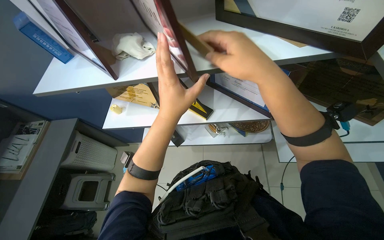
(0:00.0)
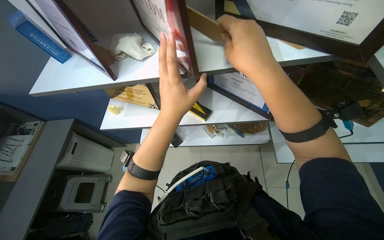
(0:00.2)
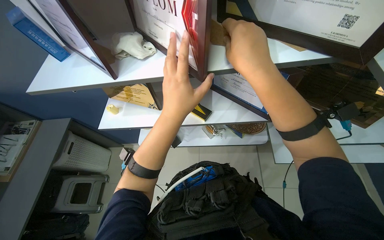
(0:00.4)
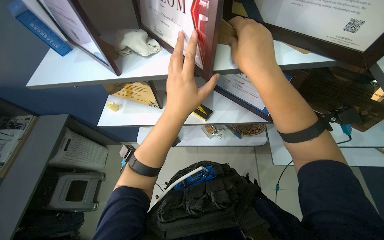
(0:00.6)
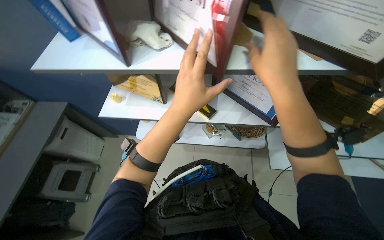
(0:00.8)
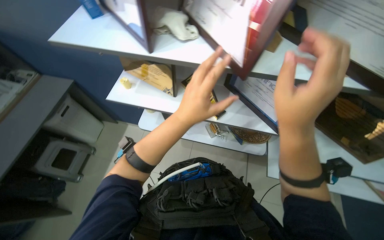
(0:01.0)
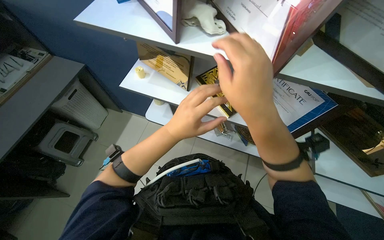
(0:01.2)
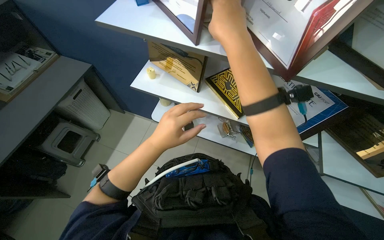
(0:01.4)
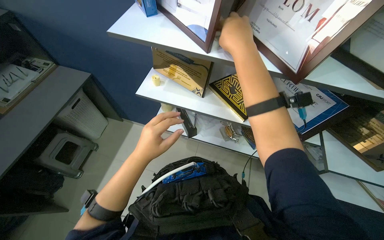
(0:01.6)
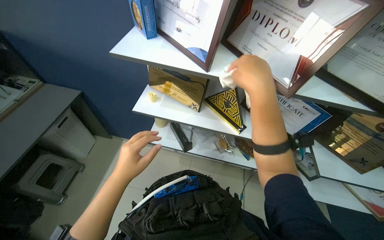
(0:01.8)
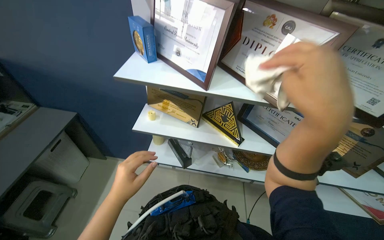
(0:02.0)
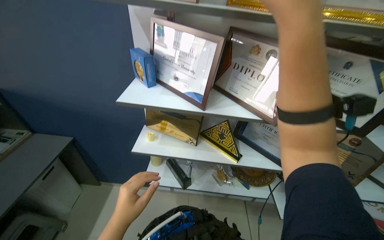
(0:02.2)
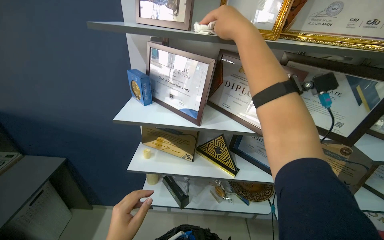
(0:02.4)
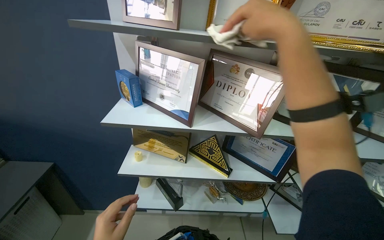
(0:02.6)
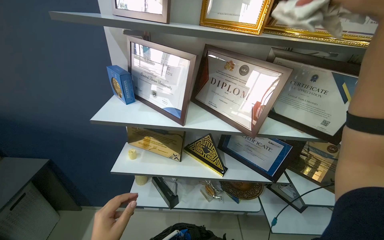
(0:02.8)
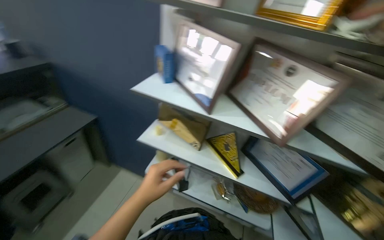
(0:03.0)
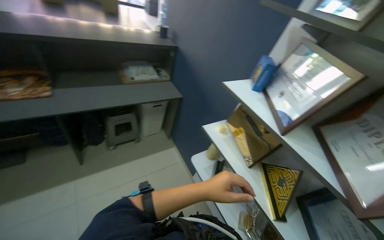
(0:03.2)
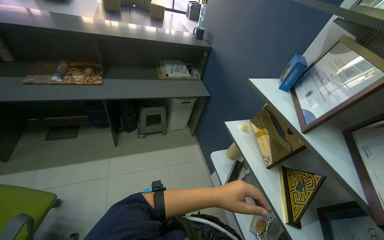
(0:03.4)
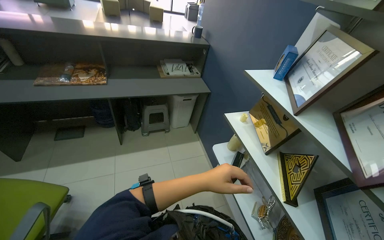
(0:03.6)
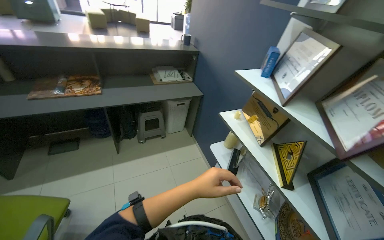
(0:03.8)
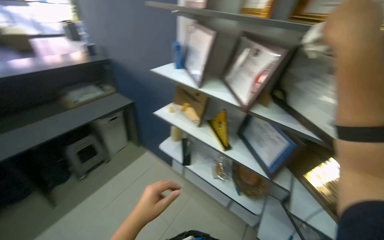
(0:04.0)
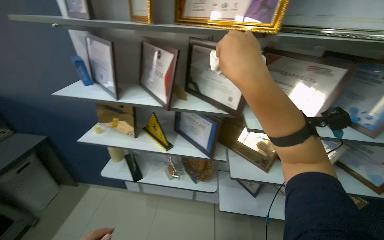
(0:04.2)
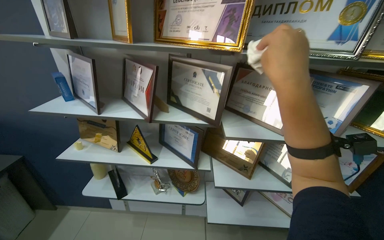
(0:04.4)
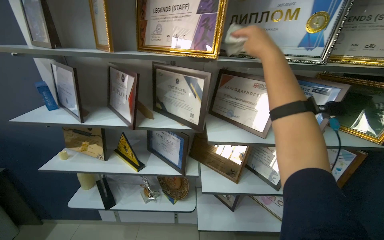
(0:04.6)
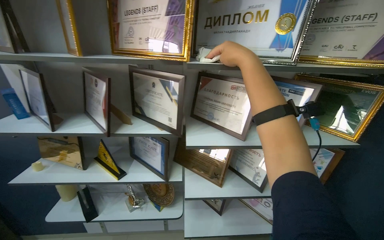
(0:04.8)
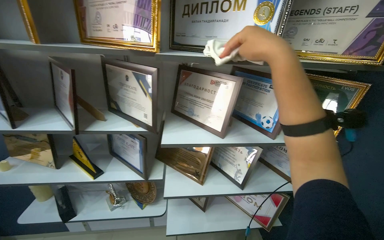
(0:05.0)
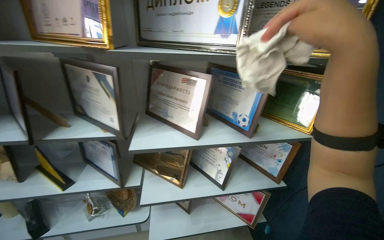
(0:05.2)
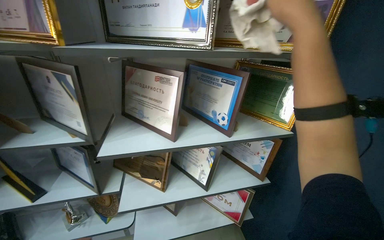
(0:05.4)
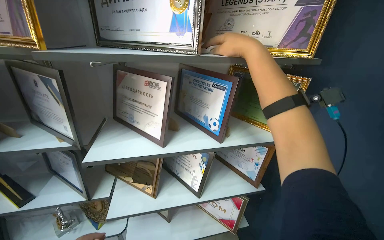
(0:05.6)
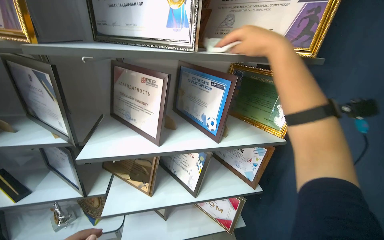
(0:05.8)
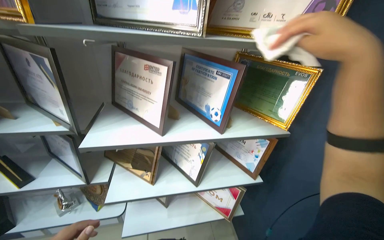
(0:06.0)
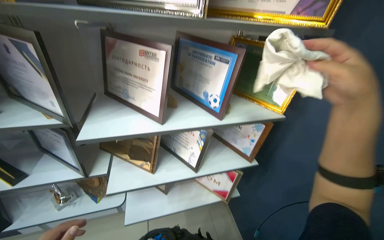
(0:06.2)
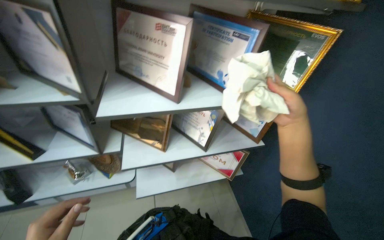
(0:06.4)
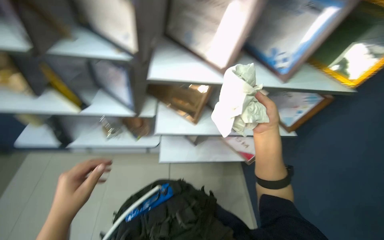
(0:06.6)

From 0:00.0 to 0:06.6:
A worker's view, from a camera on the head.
Job: organizing items.
The whole recording: Cleaning and organizing display shelves. The worker wipes and rearranges framed certificates on the display shelves.
From 0:00.0 to 0:01.6: The left hand travels to the left and down the picture by about 35 cm.
From 0:01.6 to 0:03.2: The wearer's head swings roughly 40 degrees to the left. The view tilts roughly 25 degrees upward.
From 0:03.2 to 0:05.0: The head travels roughly 60 cm. The head rotates approximately 65 degrees to the right.
From 0:05.0 to 0:06.6: The view tips downward by about 20 degrees. The right hand goes nearer and farther, about 25 cm each way, reversing 3 times.

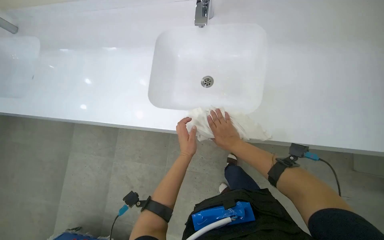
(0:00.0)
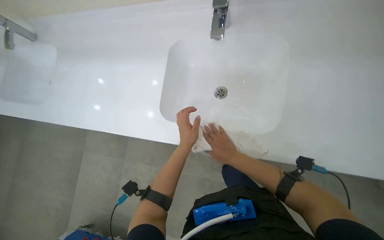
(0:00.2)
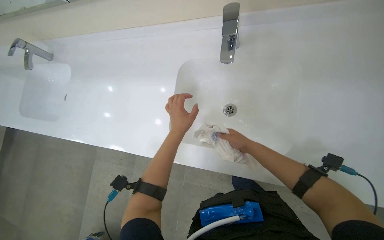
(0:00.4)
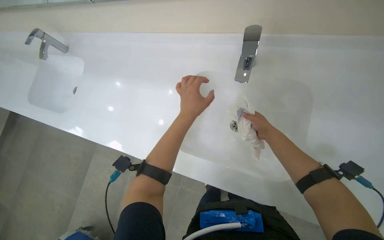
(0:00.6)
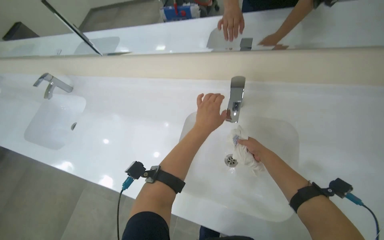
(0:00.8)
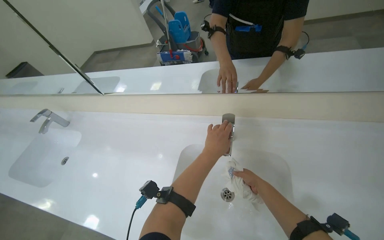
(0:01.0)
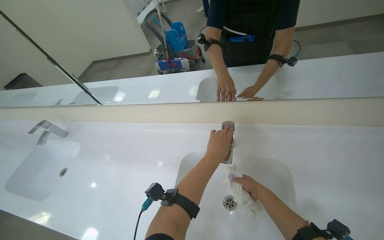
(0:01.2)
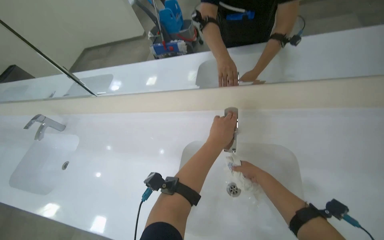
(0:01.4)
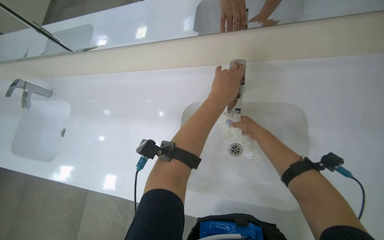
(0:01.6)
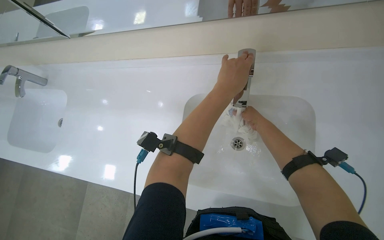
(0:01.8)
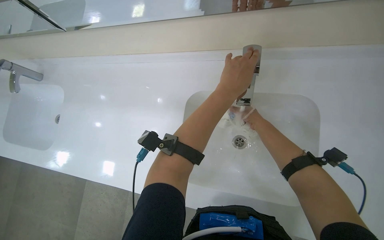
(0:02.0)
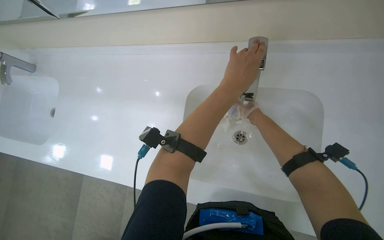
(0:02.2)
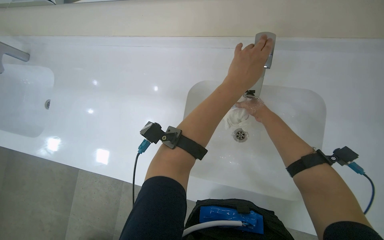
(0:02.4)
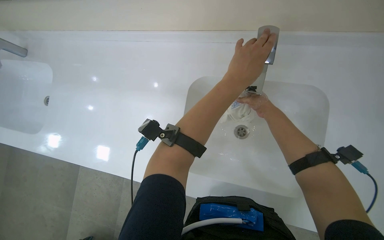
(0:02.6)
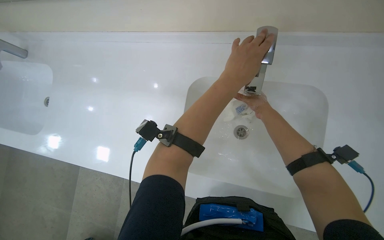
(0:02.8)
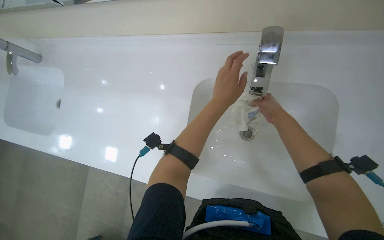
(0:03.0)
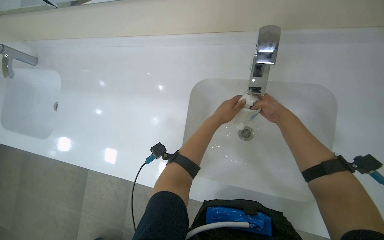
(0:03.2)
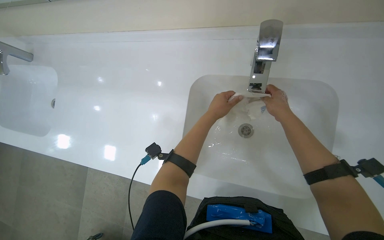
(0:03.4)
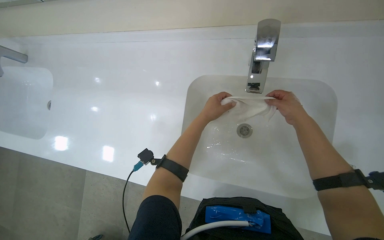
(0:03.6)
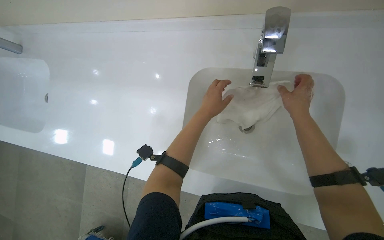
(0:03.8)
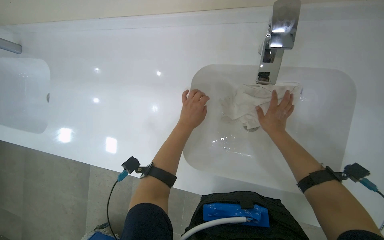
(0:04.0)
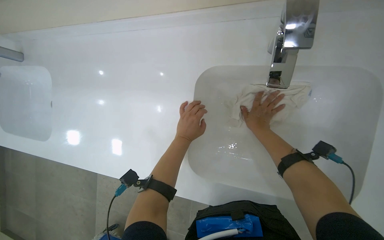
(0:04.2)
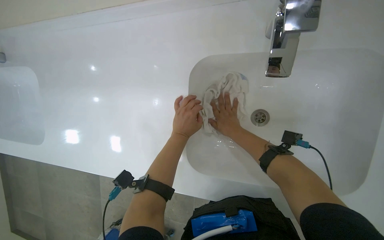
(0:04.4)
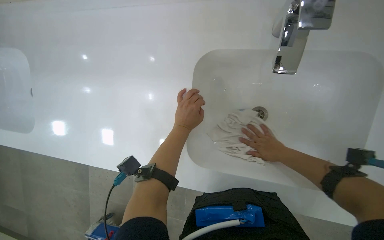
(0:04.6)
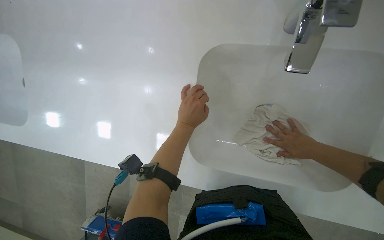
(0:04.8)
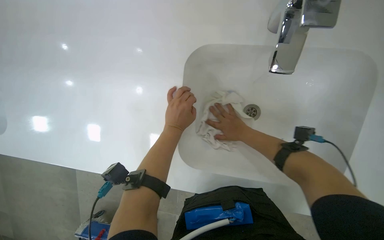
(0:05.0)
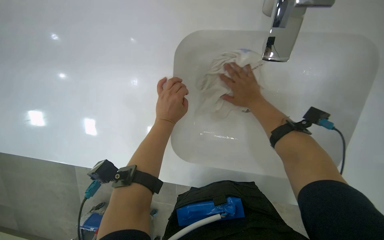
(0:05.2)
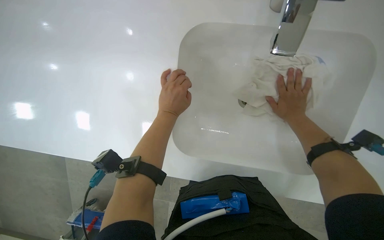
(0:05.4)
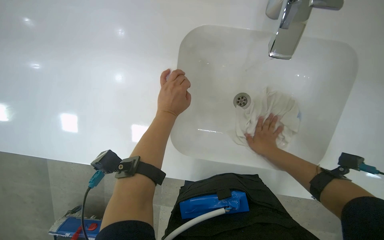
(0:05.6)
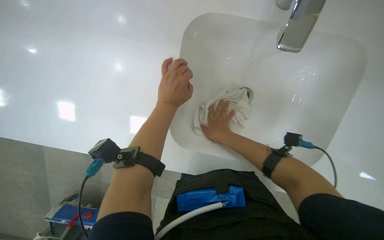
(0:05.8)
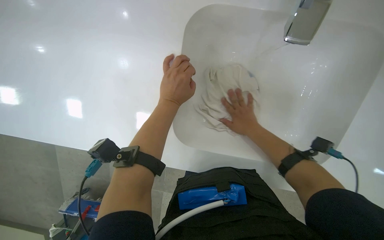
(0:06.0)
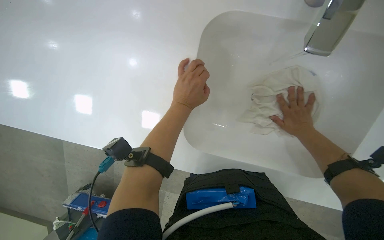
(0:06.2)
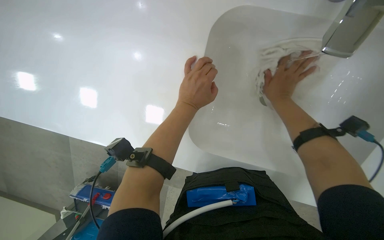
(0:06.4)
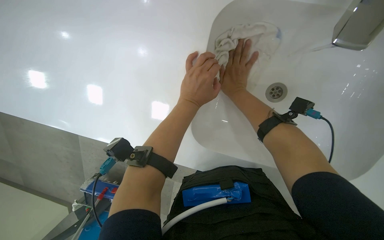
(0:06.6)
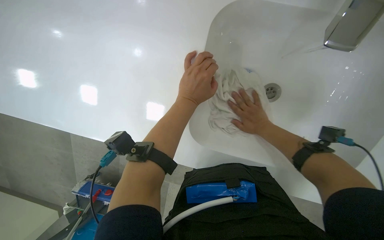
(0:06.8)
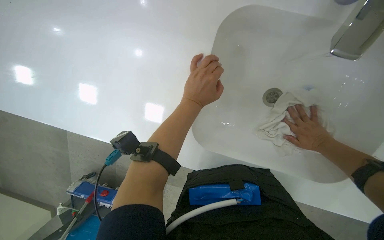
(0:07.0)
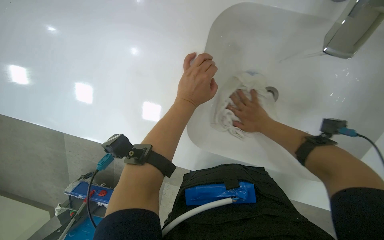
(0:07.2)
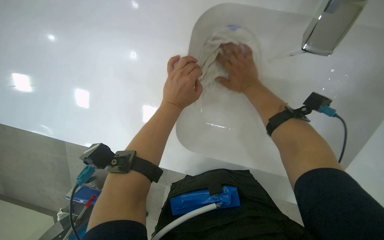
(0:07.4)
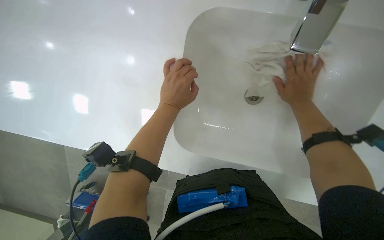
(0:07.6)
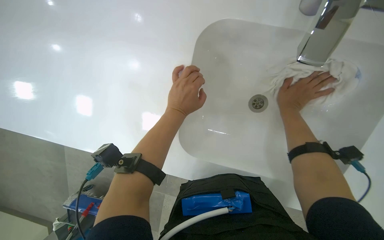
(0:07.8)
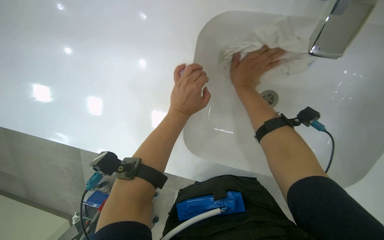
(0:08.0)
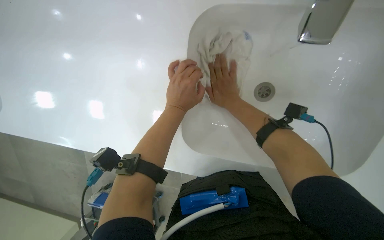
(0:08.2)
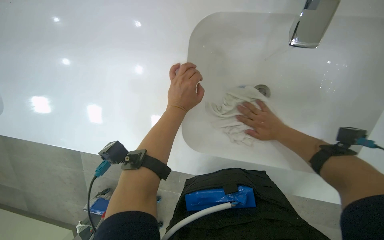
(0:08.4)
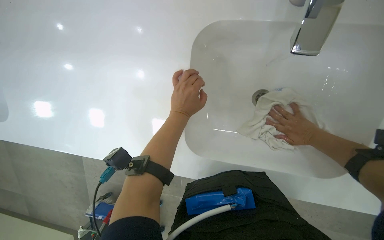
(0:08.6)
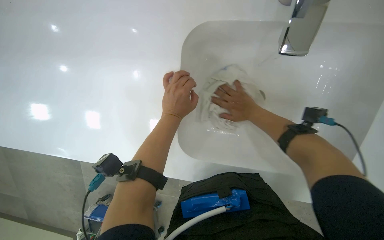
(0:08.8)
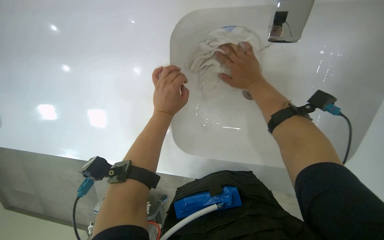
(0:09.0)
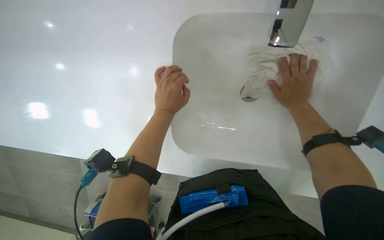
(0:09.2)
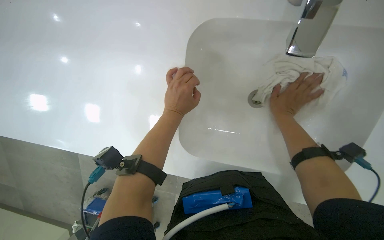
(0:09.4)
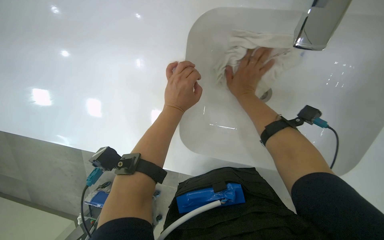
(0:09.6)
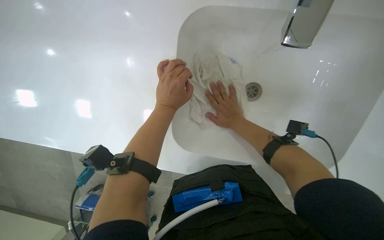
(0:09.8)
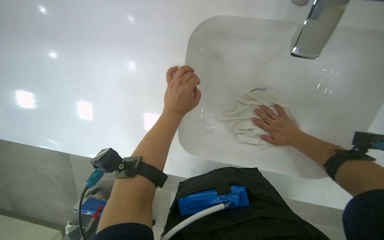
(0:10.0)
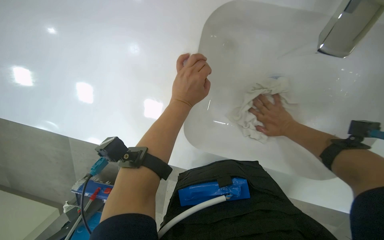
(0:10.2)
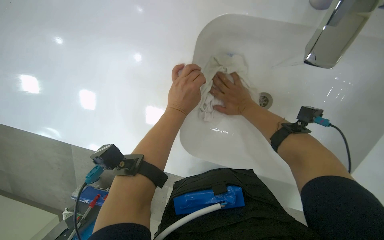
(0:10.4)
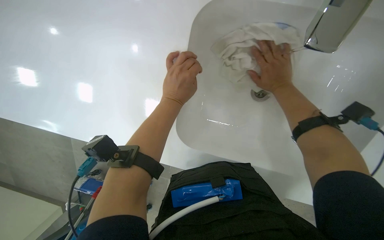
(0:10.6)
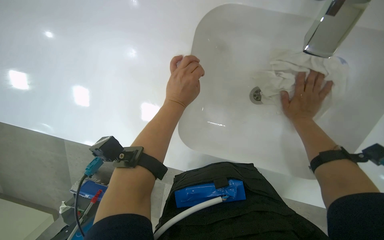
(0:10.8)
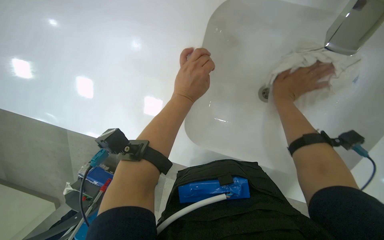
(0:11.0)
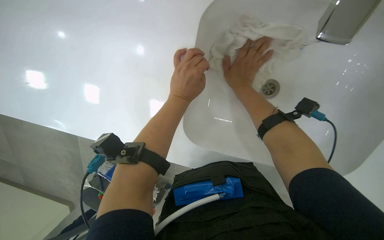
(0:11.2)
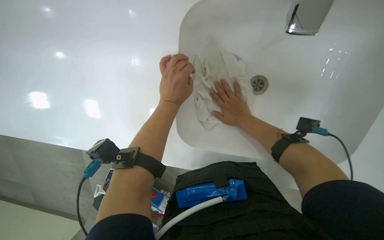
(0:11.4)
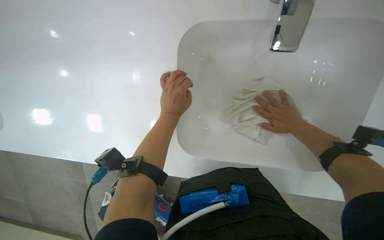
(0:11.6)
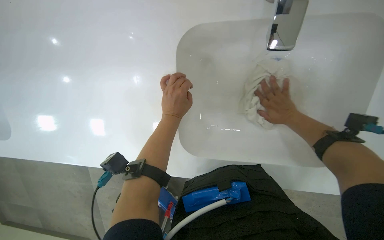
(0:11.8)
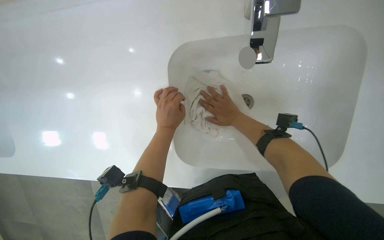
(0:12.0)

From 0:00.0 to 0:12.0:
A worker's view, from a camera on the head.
Job: preparing cleaning supplies.
The whole recording: Rinsing cleaning cloth. The worker rinses and wrings out a white cleaning cloth in the sink.
From 0:00.0 to 0:01.6: The view tips upward by roughly 10 degrees. The left hand goes about 25 cm up the picture and nearer to the camera.
From 0:01.6 to 0:03.0: The hands are busy where they are.
From 0:03.0 to 0:04.4: The right hand is displaced to the left and down the picture by about 15 cm; the left hand travels farther from the camera and down the picture by approximately 15 cm.
From 0:04.4 to 0:06.0: The view tilts approximately 15 degrees downward. The right hand moves left and right over about 30 cm, changing direction 3 times.
From 0:06.0 to 0:07.6: The right hand goes left and right, approximately 30 cm each way, reversing 4 times.
From 0:07.6 to 0:09.0: The right hand swings left and right, about 30 cm each way, with 2 reversals.
From 0:09.0 to 0:10.4: The right hand goes left and right, some 20 cm each way, reversing 3 times.
From 0:10.4 to 0:12.0: The right hand swings left and right, roughly 20 cm each way, with 3 reversals.
